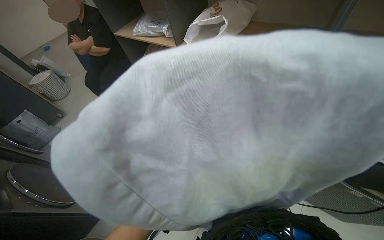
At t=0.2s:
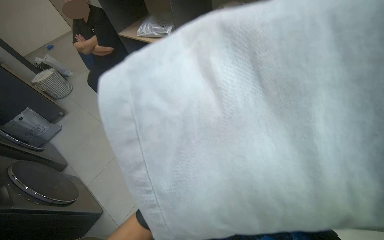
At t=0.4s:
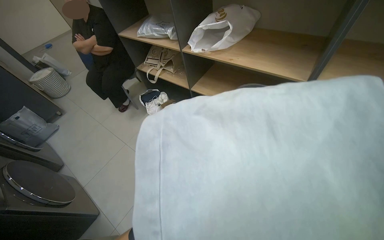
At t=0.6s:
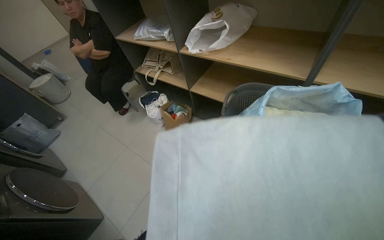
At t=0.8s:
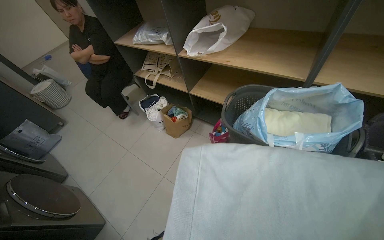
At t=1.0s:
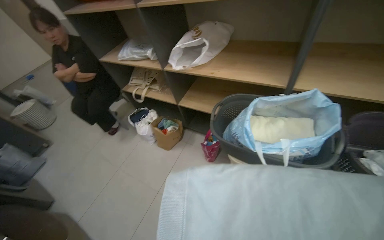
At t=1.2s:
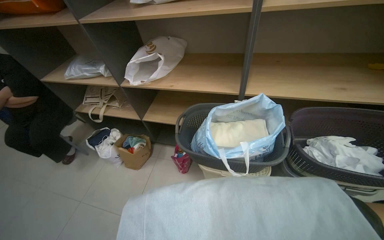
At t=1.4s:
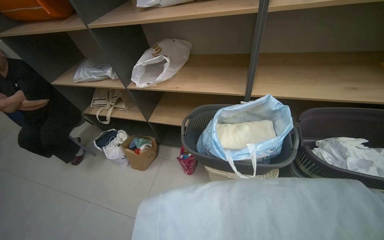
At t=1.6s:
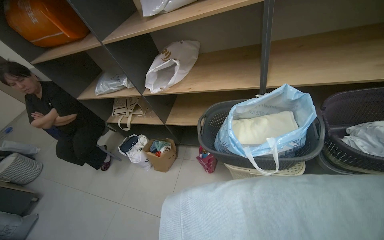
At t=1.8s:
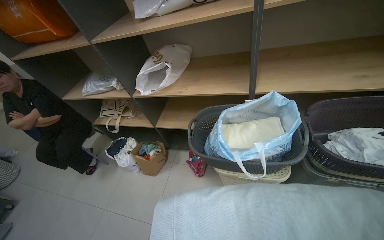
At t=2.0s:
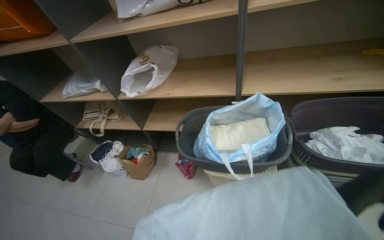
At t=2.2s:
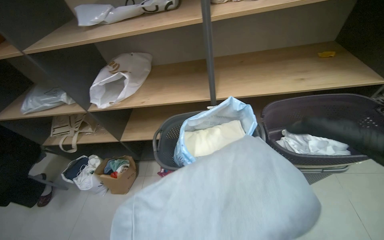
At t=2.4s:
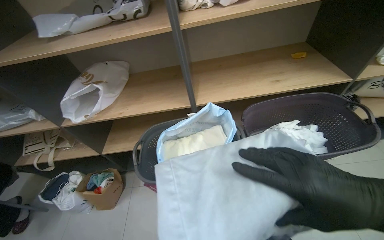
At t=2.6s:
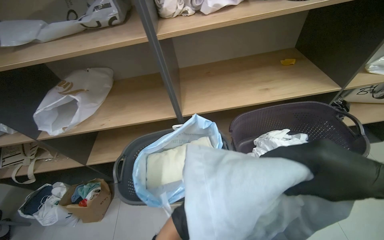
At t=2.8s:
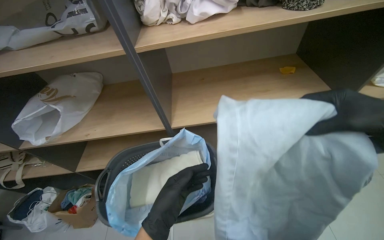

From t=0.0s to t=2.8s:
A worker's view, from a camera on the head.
Job: managing laundry.
The whole recording: Packing folded laundry into bag. The worker places a blue bag into a basket and packs folded laundry into it.
From t=0.0s to t=1.4s: The head rotates approximately 20 degrees to the right.
From t=1.4s to t=2.8s: The head rotates approximately 20 degrees to the right.

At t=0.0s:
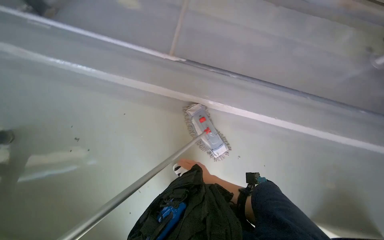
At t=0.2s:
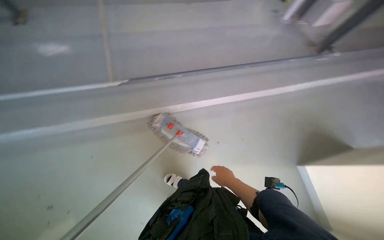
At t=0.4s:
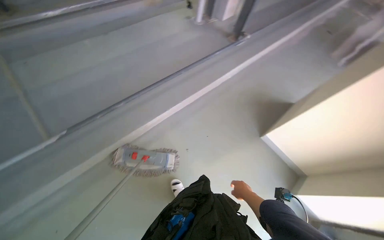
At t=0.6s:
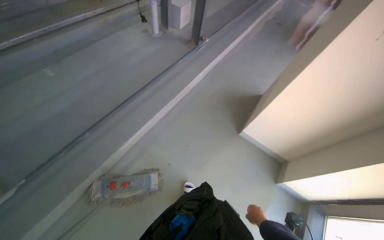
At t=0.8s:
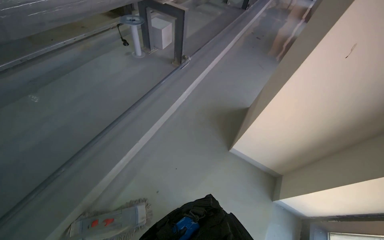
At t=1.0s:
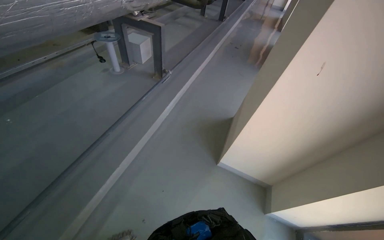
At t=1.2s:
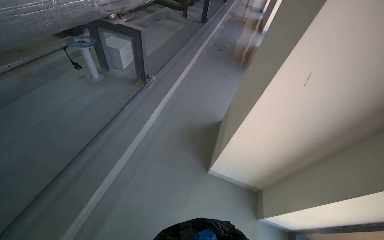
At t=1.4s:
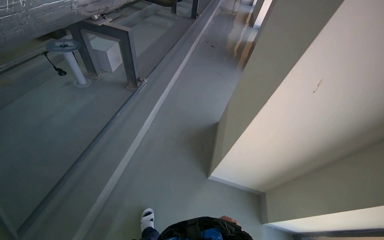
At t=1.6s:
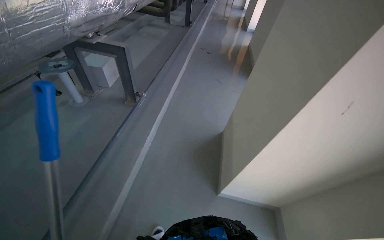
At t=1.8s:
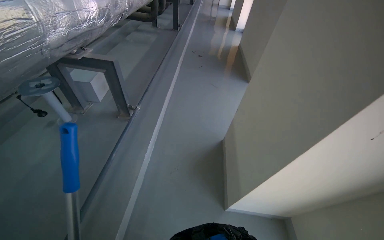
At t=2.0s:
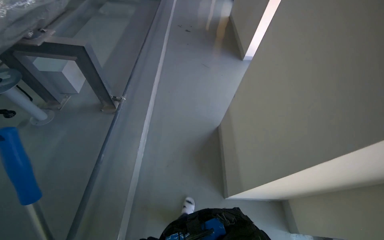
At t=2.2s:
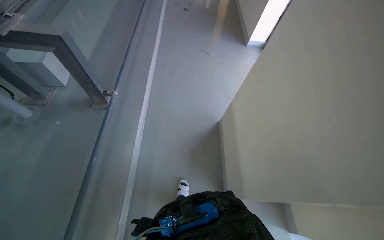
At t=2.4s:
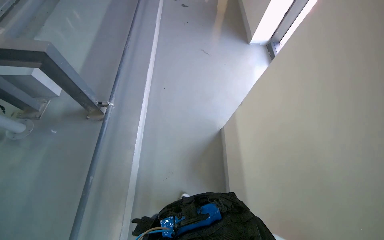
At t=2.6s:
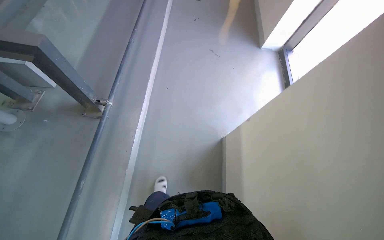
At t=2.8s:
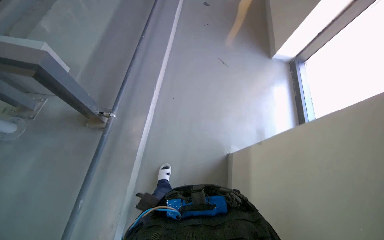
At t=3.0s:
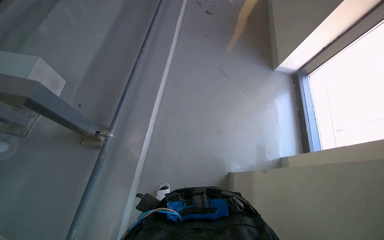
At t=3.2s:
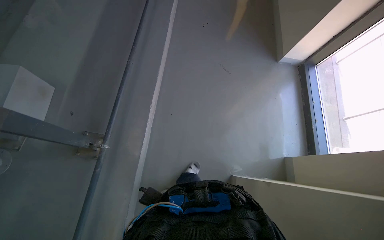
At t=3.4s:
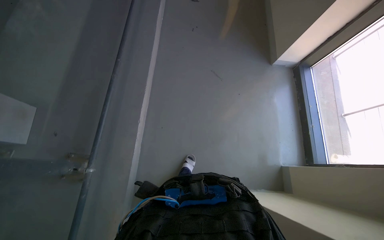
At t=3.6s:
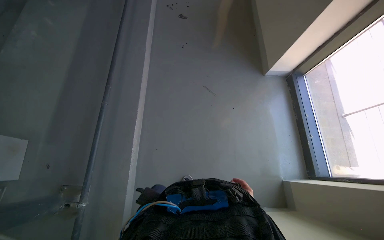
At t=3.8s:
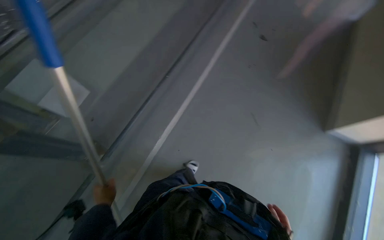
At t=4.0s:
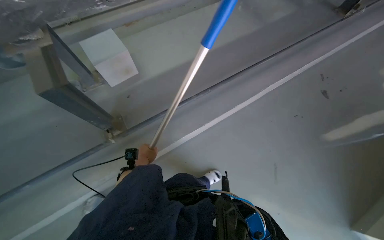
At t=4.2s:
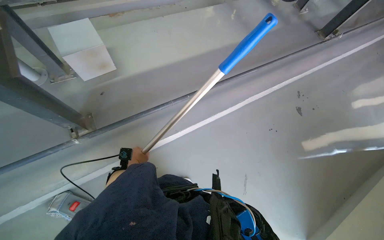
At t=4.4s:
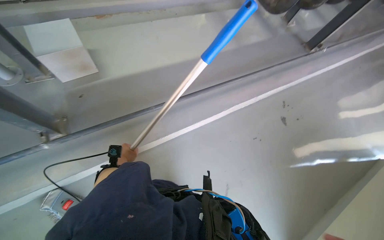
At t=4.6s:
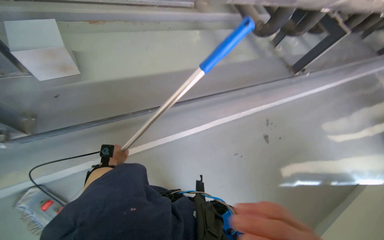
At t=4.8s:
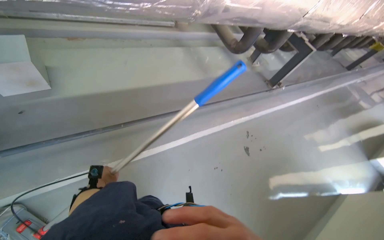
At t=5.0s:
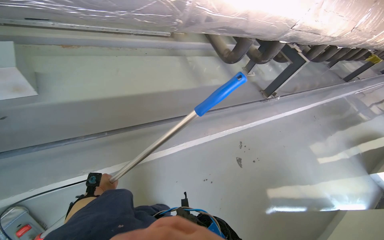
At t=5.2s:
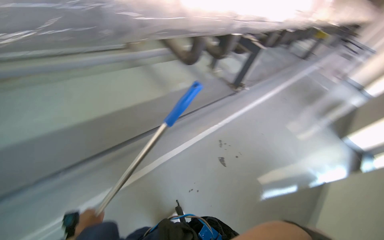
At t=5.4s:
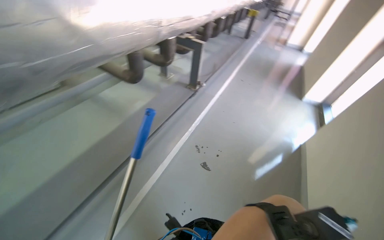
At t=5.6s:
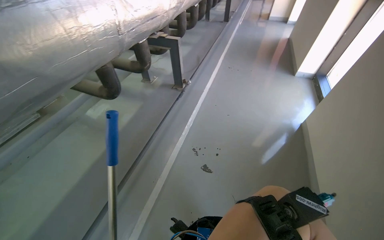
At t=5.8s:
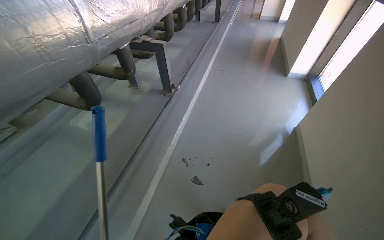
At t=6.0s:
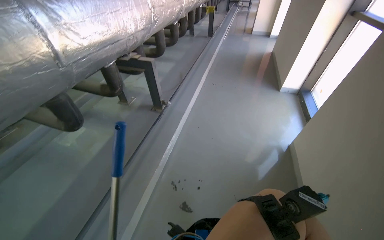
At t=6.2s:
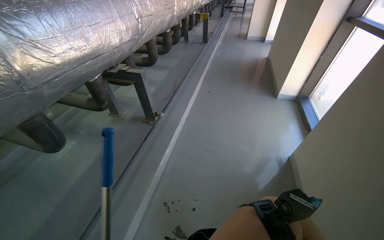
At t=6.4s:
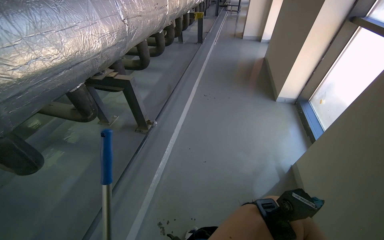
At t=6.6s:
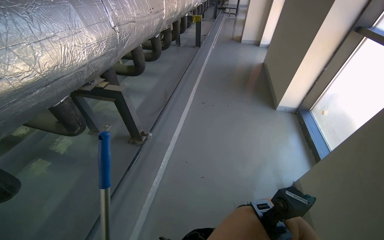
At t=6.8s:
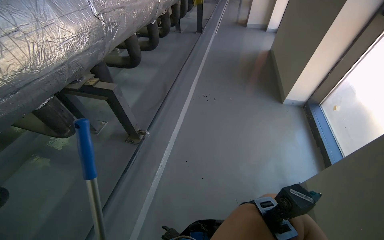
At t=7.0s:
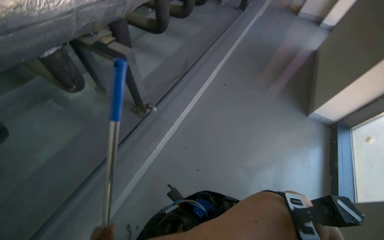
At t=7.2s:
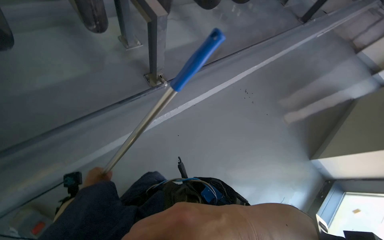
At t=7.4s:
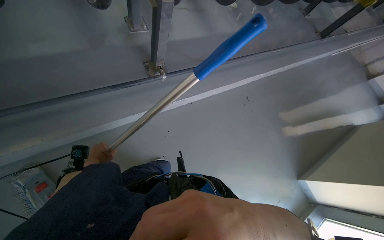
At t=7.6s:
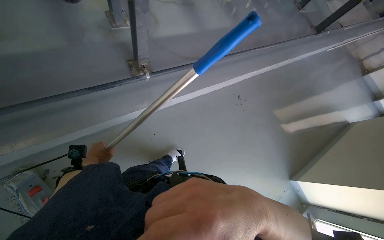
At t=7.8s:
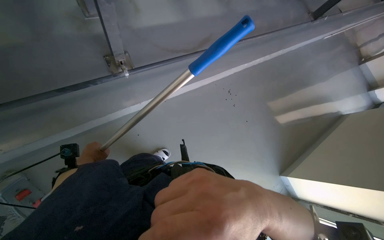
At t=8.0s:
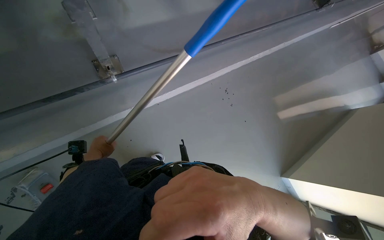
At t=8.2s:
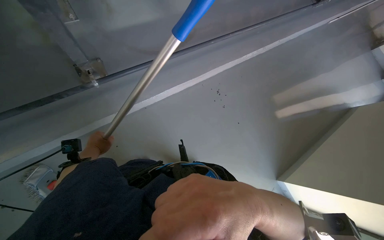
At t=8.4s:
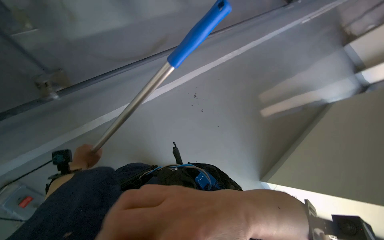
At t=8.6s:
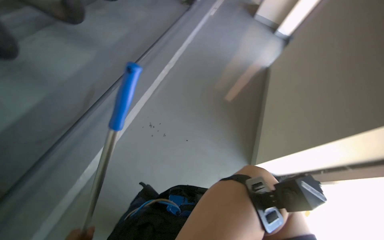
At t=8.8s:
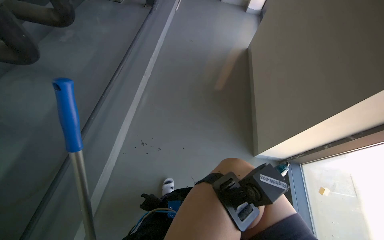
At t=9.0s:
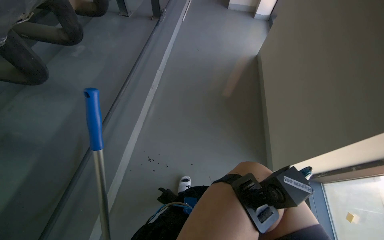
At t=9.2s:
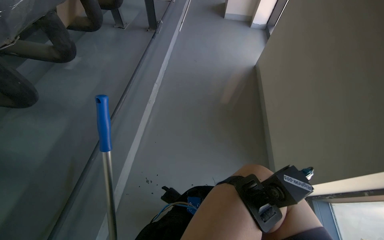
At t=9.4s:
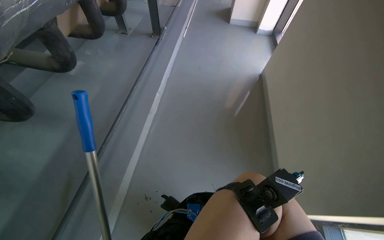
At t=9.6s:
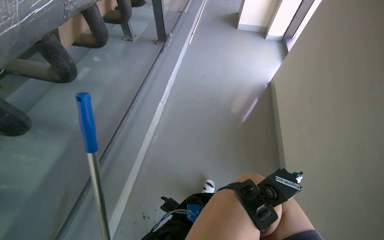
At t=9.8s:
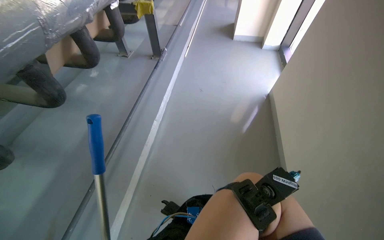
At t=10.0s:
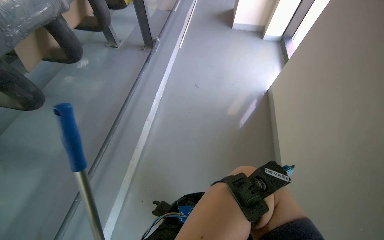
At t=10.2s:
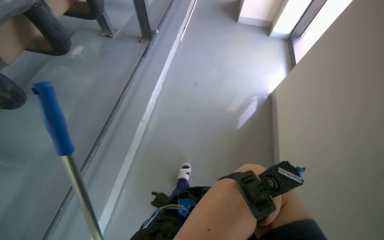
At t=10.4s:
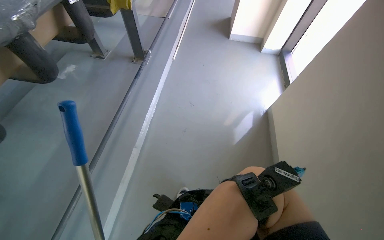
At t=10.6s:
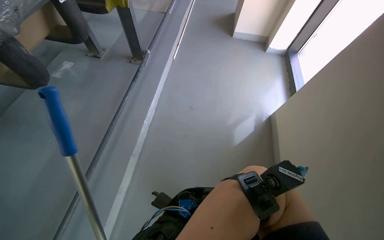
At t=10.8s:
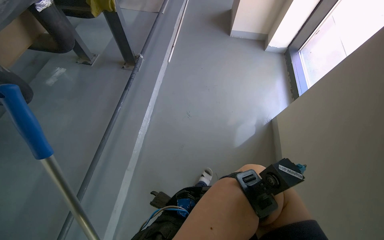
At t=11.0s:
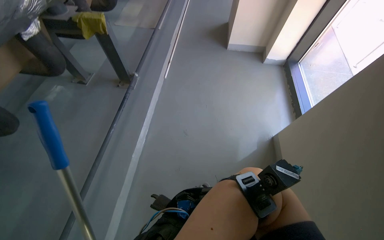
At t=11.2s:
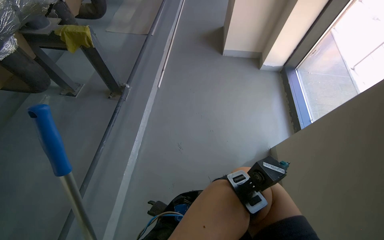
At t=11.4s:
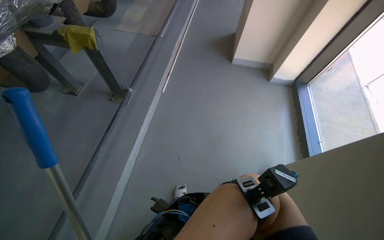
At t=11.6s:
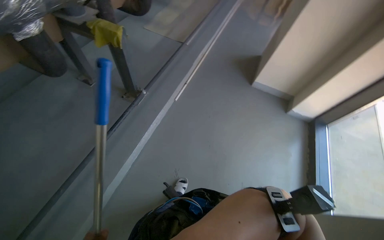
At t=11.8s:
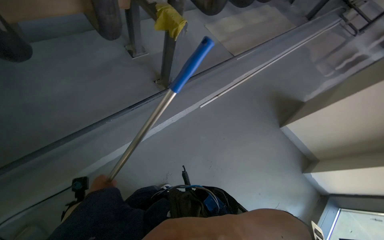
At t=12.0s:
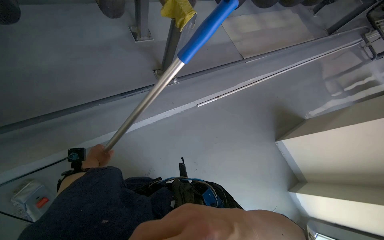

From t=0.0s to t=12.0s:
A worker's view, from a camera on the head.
Job: mopping floor.
The whole recording: Mopping floor near window. The worker mops the floor in the corner area near the window.
From t=0.0s to t=1.6s: The camera is carried some 80 cm. The head turns to the right by approximately 95 degrees. The wearer looks some 15 degrees further upward.
From t=1.6s to t=3.0s: The camera is carried about 1 m. The wearer looks approximately 20 degrees further downward.
From t=3.0s to t=4.4s: The wearer moves approximately 80 cm. The scene rotates clockwise by roughly 35 degrees.
From t=4.4s to t=6.0s: The camera travels some 1.5 m. The head rotates approximately 50 degrees to the right. The view tilts about 15 degrees upward.
From t=6.0s to t=7.6s: The camera is carried some 1 m. The wearer looks about 20 degrees further downward. Everything in view rotates approximately 50 degrees clockwise.
From t=7.6s to t=9.0s: The wearer moves about 1 m. Everything in view rotates approximately 55 degrees counterclockwise.
From t=9.0s to t=10.4s: The camera travels some 1 m.
From t=10.4s to t=12.0s: The wearer moves some 1 m. Everything in view rotates some 50 degrees clockwise.

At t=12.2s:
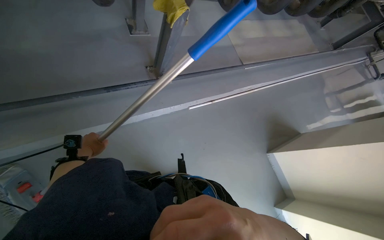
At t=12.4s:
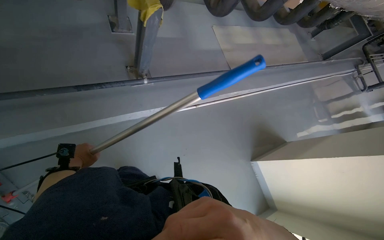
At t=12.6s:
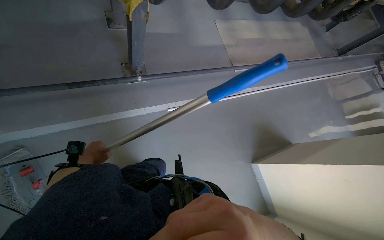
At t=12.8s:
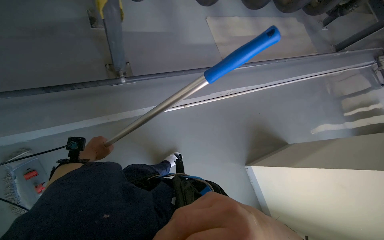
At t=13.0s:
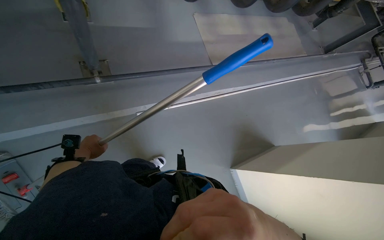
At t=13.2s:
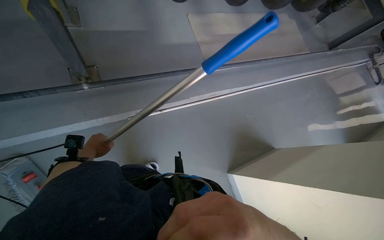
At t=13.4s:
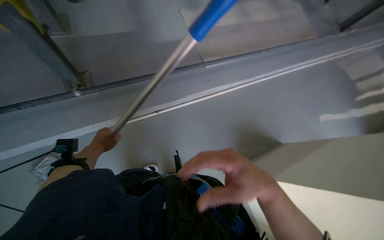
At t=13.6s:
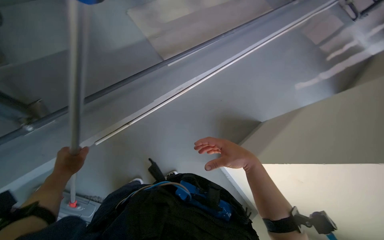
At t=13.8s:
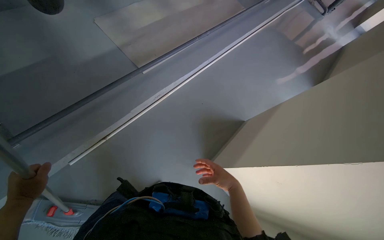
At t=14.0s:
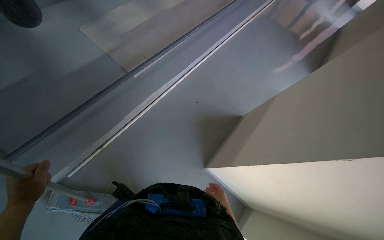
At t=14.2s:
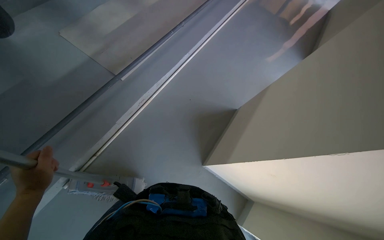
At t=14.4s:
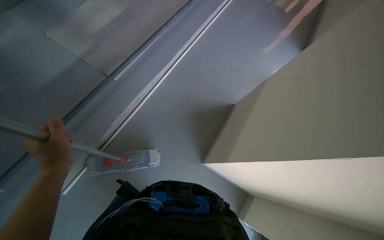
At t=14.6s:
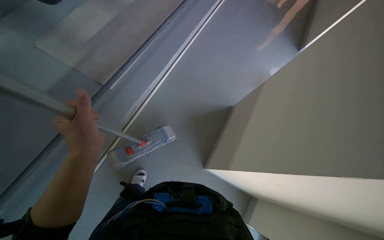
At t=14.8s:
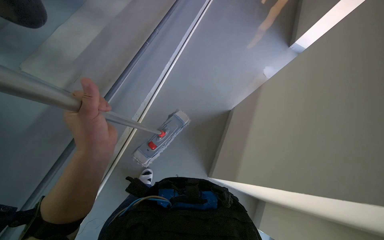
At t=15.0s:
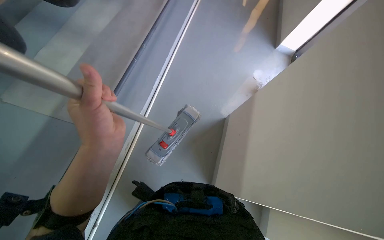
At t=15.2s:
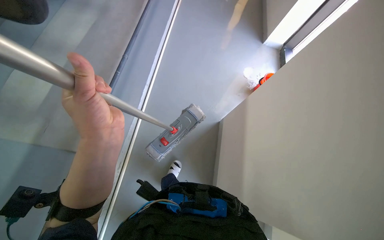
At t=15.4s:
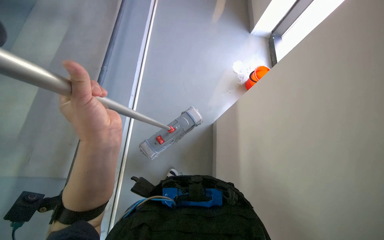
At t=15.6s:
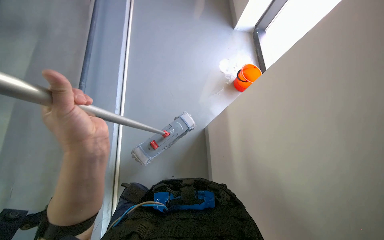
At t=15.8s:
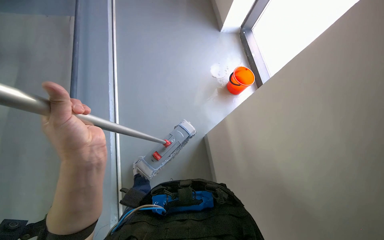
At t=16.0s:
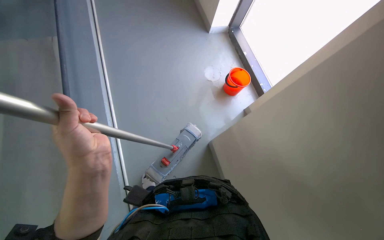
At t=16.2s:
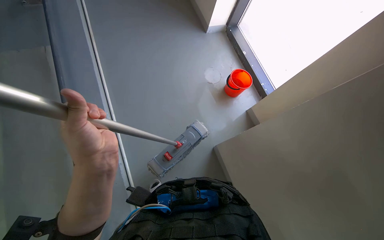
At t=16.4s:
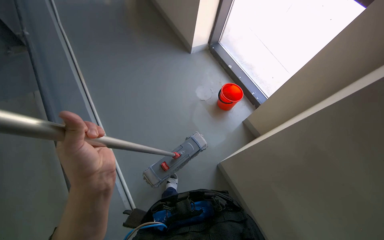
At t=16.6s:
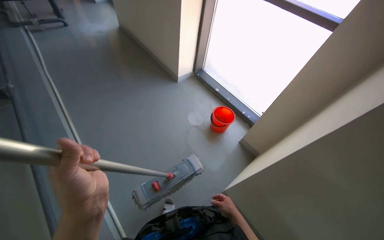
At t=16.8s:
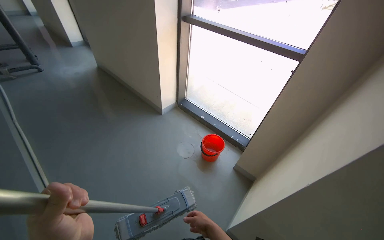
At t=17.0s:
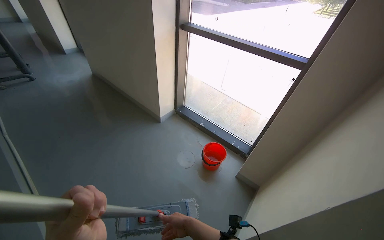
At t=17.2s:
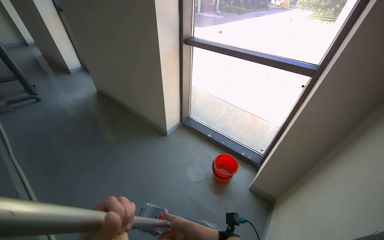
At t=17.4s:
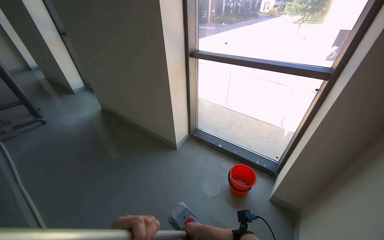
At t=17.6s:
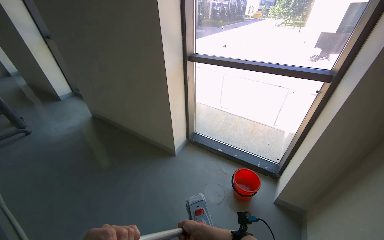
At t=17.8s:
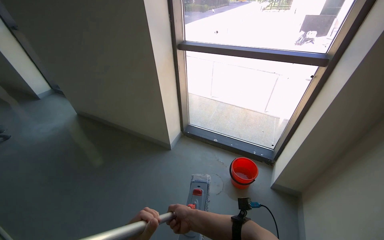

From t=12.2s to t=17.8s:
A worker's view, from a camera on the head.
Job: mopping floor.
The whole recording: Mopping floor near window. The worker mops the floor in the corner area near the window.
From t=12.2s to t=13.6s: The head travels some 1 m.
From t=13.6s to t=15.0s: The wearer moves about 40 cm. The scene turns roughly 30 degrees counterclockwise in the picture.
From t=16.4s to t=17.8s: The camera is carried approximately 50 cm. The head rotates about 30 degrees to the right. The view tilts approximately 25 degrees upward.
